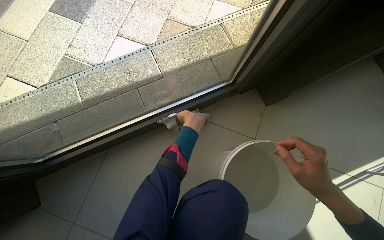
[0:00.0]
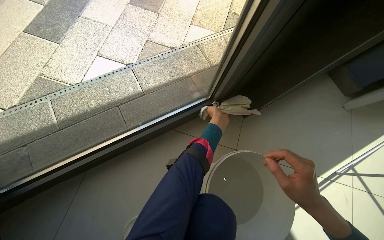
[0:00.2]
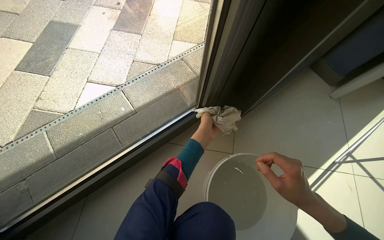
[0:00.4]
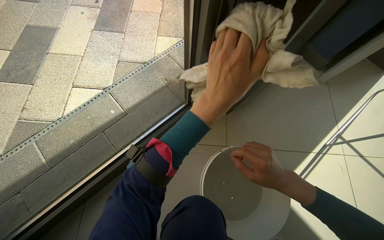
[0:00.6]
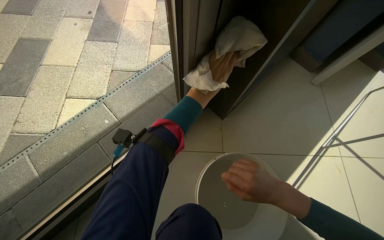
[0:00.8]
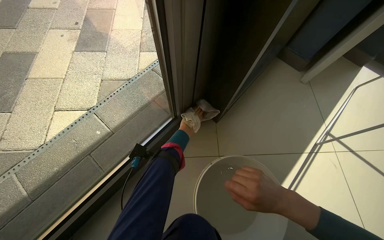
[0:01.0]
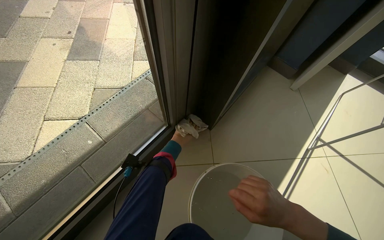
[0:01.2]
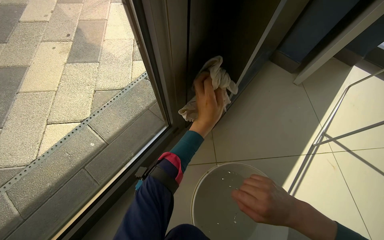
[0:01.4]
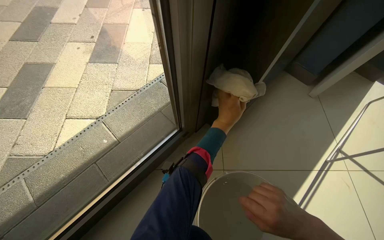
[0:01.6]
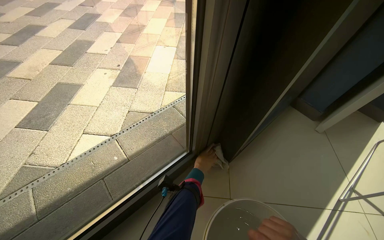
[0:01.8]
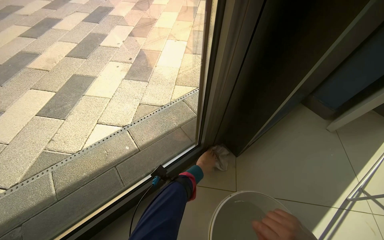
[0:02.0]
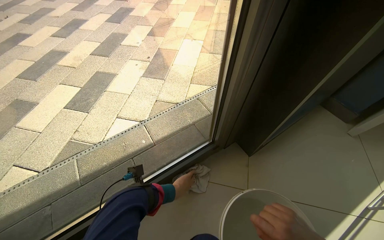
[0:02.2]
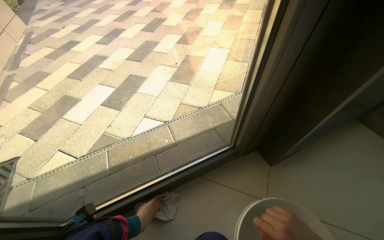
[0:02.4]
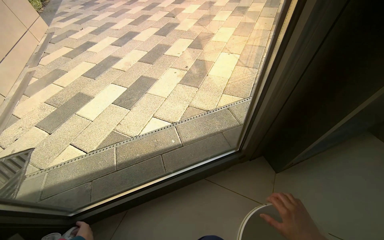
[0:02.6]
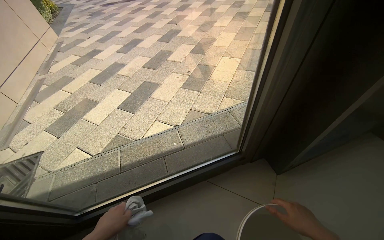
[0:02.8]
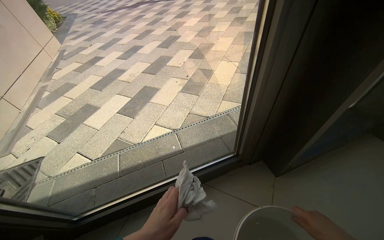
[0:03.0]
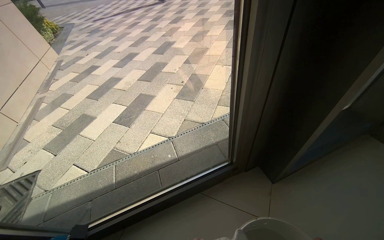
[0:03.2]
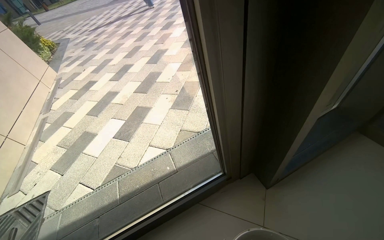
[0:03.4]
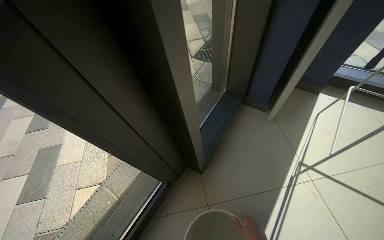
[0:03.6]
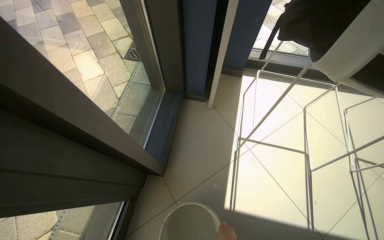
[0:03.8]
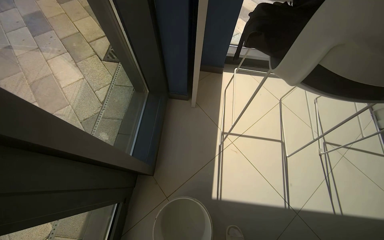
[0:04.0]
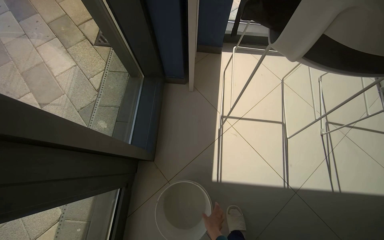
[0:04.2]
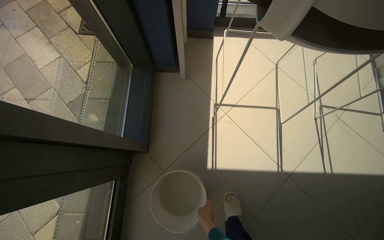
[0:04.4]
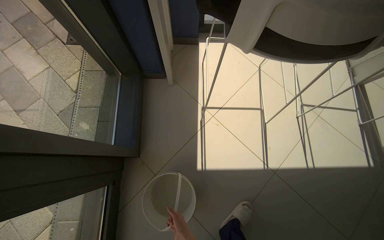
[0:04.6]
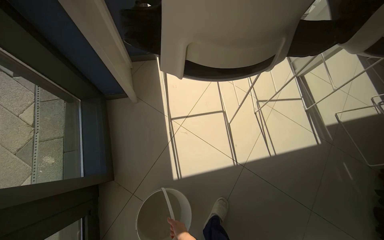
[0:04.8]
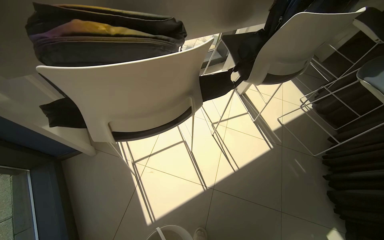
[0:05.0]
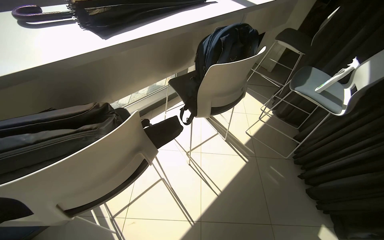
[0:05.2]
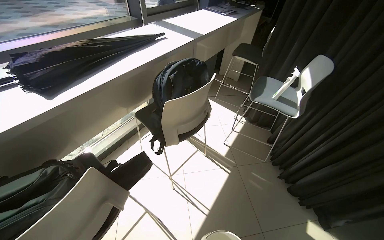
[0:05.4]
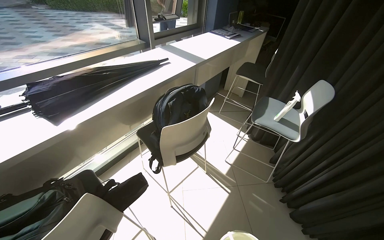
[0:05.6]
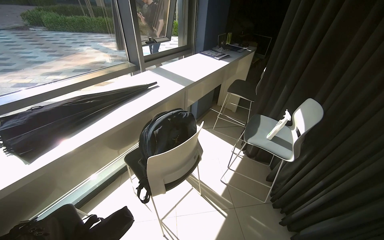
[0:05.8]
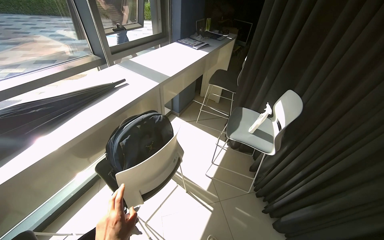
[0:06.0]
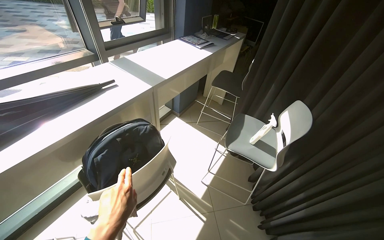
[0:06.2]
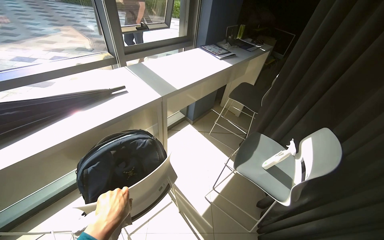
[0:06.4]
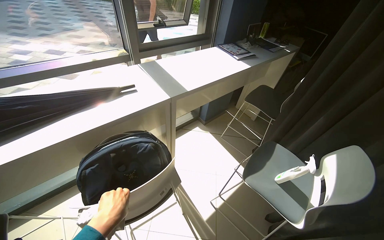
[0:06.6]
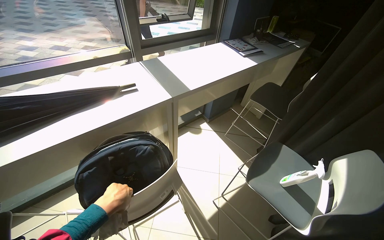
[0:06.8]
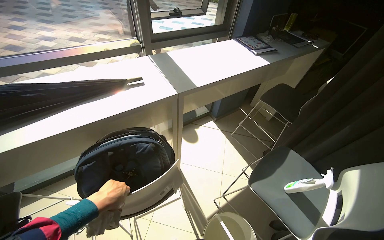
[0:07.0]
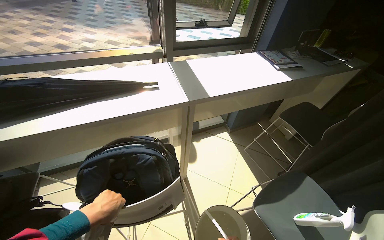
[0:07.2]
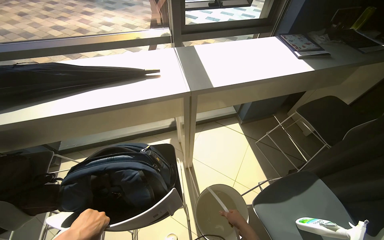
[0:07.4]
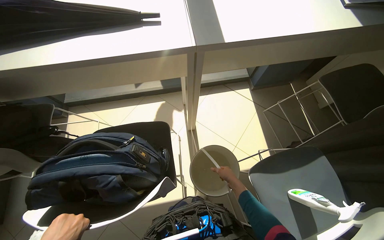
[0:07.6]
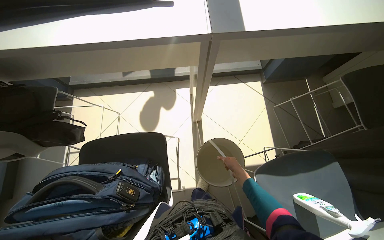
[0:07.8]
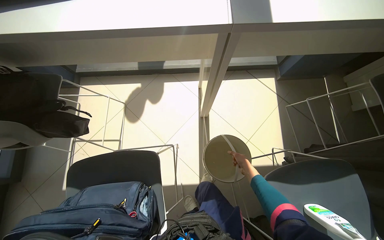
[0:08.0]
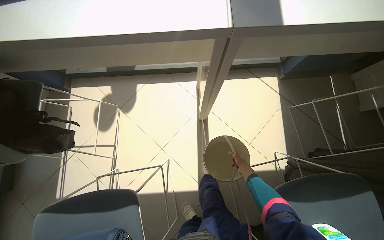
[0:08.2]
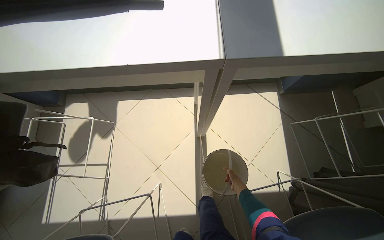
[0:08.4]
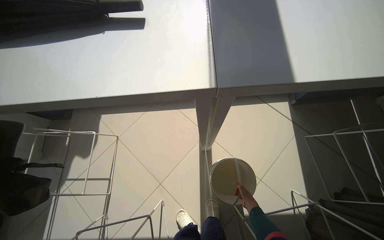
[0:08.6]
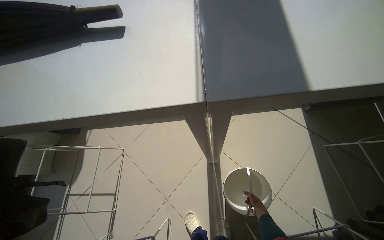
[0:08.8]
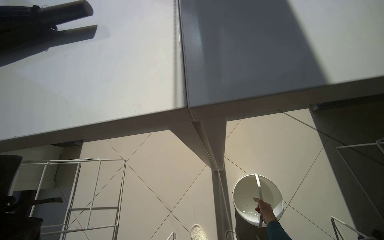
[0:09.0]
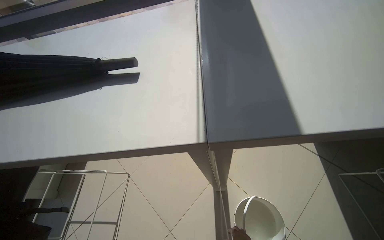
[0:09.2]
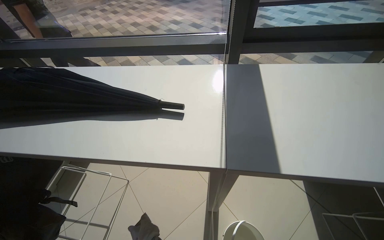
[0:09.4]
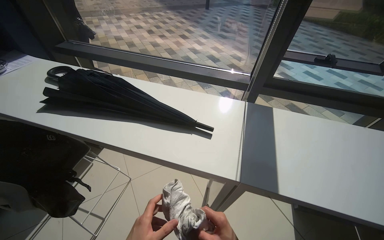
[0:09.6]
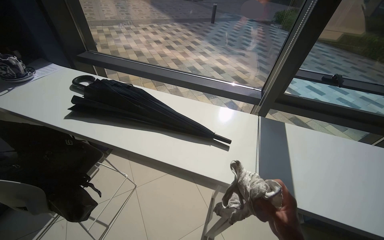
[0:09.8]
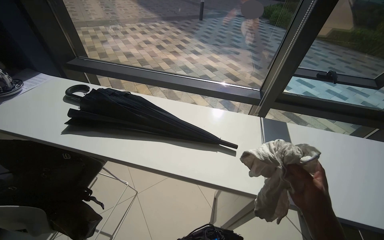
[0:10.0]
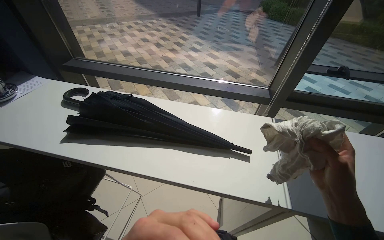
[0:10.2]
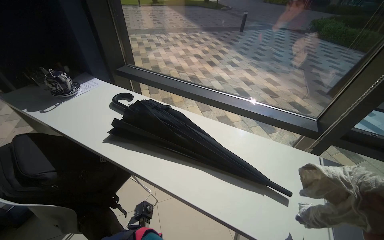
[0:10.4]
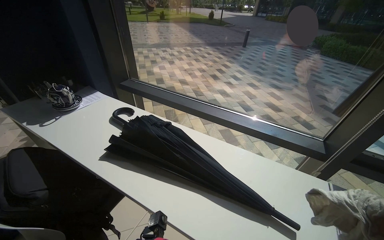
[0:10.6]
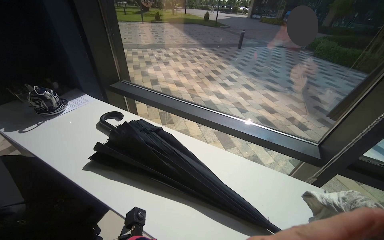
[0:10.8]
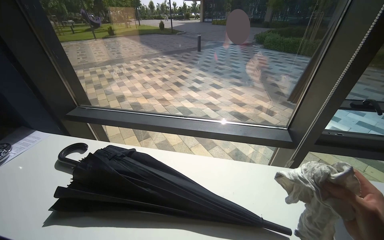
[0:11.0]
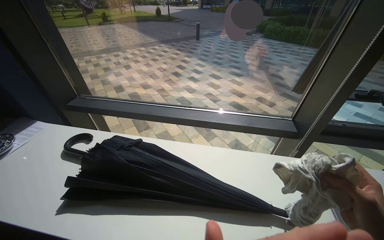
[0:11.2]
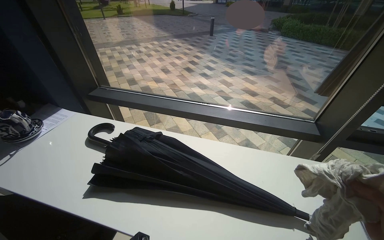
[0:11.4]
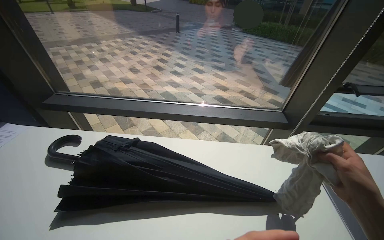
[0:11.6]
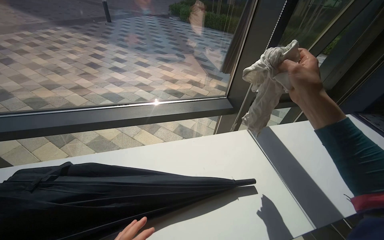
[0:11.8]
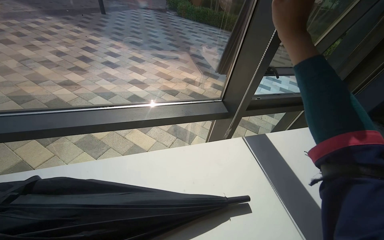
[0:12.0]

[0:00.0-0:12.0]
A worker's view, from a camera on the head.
Job: cleaning windows.
The whole recording: Cleaning window area. The worker picks up a spray bottle, adjusts the window blinds, sprays the window frames, and wipes them with a cloth.
0:00.0 to 0:01.6: The view tilts about 10 degrees upward.
0:01.6 to 0:03.0: The head turns to the left by roughly 25 degrees. The view tips upward by roughly 15 degrees.
0:03.0 to 0:04.4: The camera is carried some 50 cm. The wearer's head swings approximately 70 degrees to the right. The camera pitches downward, by approximately 20 degrees.
0:04.4 to 0:06.0: The wearer moves approximately 1 m. The head rotates some 60 degrees to the right. The camera pitches upward, by about 25 degrees.
0:06.0 to 0:07.6: The camera travels roughly 50 cm. The head turns to the left by about 50 degrees. The view tilts about 20 degrees downward.
0:07.6 to 0:09.0: The camera travels some 50 cm.
0:09.0 to 0:10.4: The camera is carried some 60 cm. The view tilts roughly 20 degrees upward. Everything in view rotates some 35 degrees clockwise.
0:10.4 to 0:12.0: The head turns to the right by about 45 degrees.

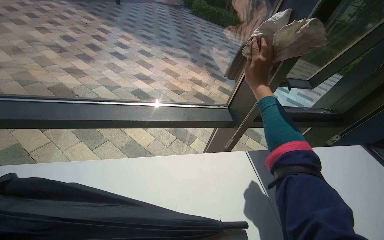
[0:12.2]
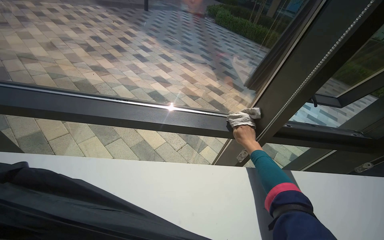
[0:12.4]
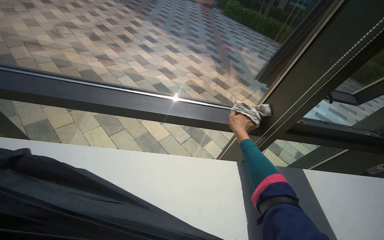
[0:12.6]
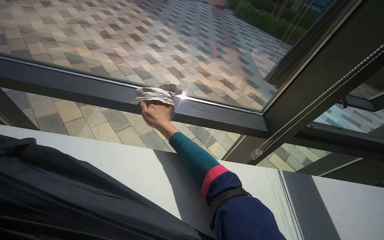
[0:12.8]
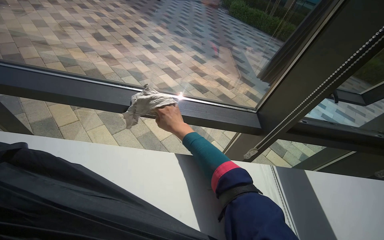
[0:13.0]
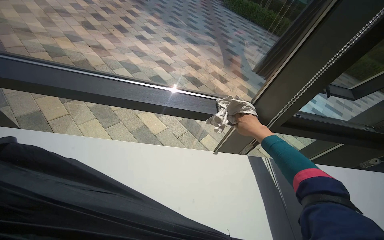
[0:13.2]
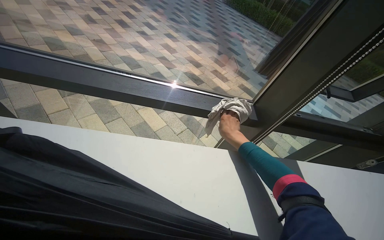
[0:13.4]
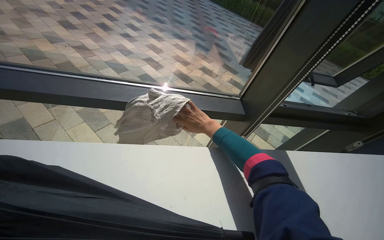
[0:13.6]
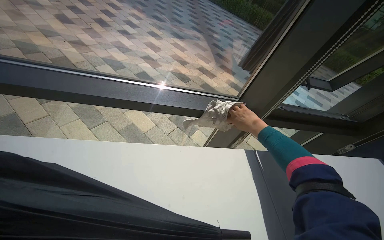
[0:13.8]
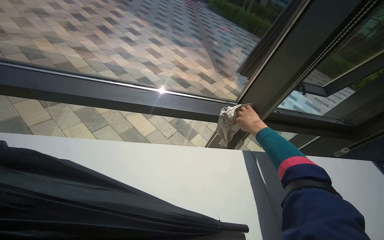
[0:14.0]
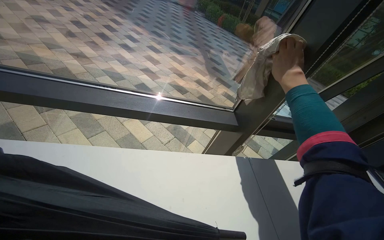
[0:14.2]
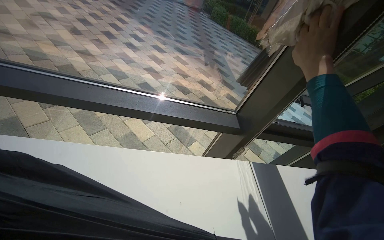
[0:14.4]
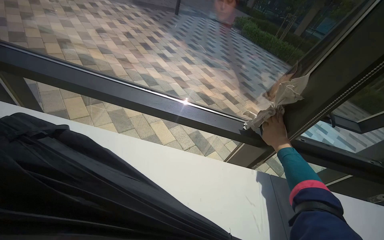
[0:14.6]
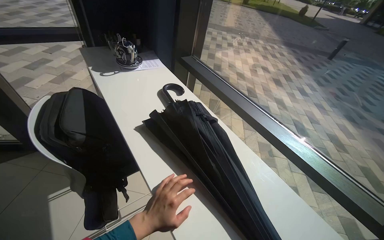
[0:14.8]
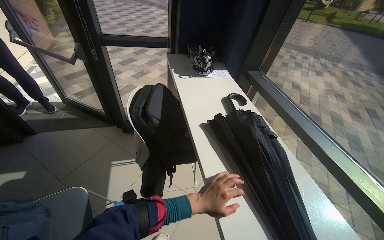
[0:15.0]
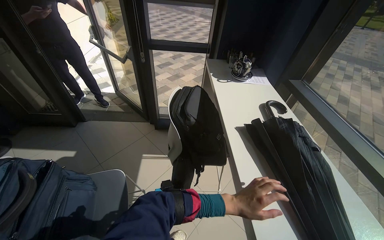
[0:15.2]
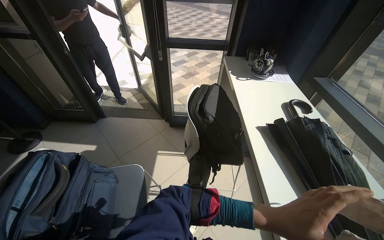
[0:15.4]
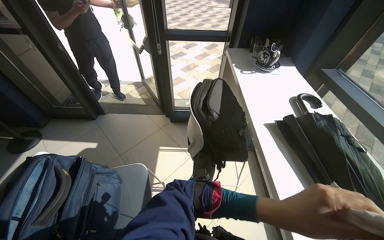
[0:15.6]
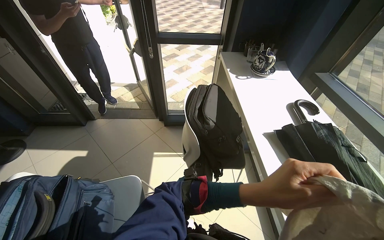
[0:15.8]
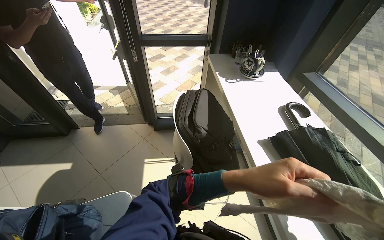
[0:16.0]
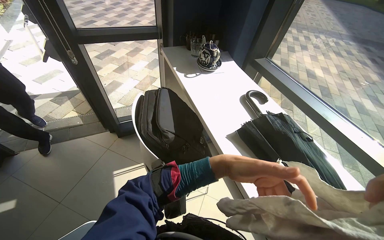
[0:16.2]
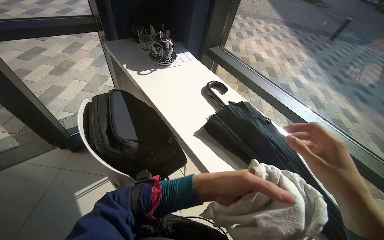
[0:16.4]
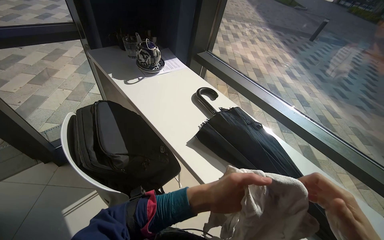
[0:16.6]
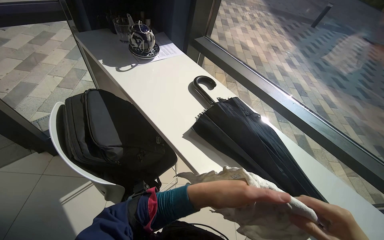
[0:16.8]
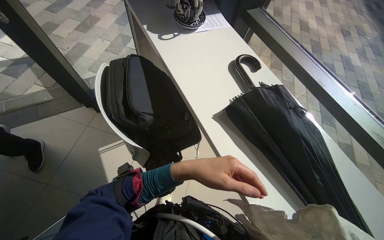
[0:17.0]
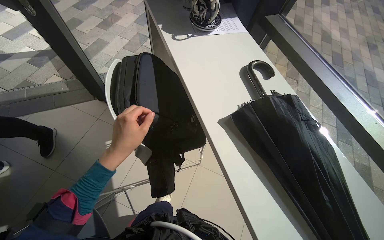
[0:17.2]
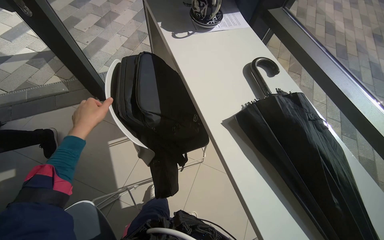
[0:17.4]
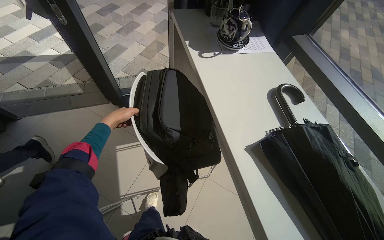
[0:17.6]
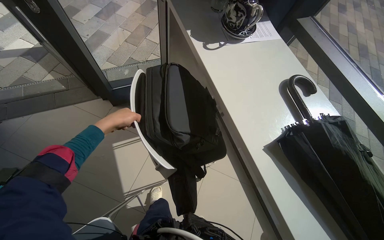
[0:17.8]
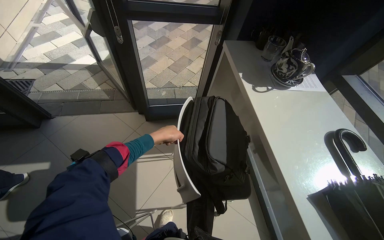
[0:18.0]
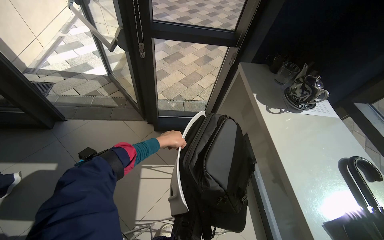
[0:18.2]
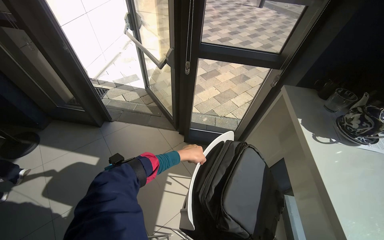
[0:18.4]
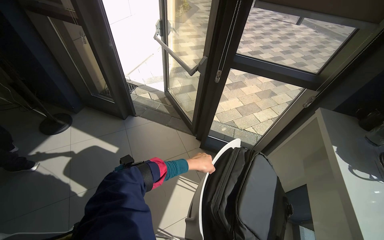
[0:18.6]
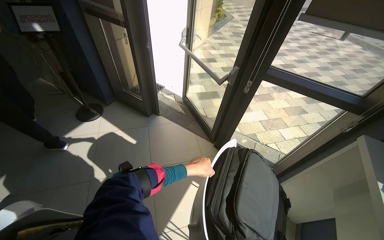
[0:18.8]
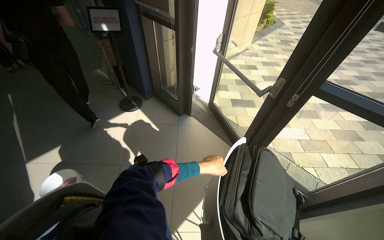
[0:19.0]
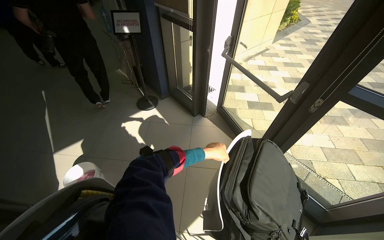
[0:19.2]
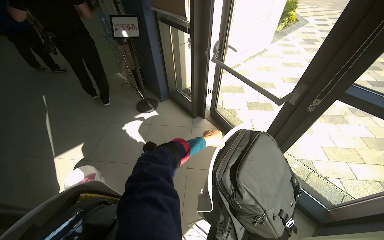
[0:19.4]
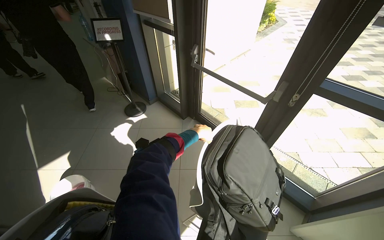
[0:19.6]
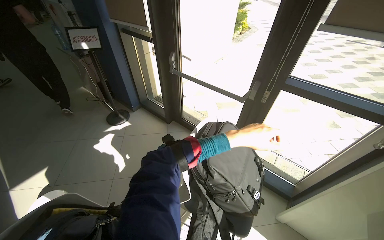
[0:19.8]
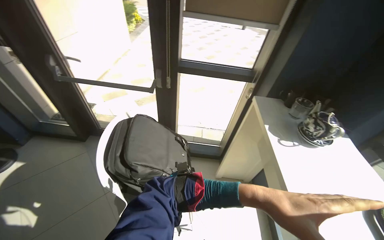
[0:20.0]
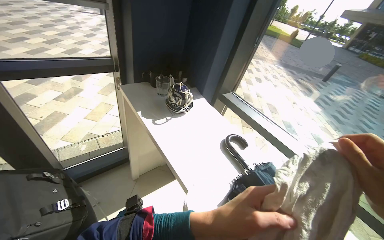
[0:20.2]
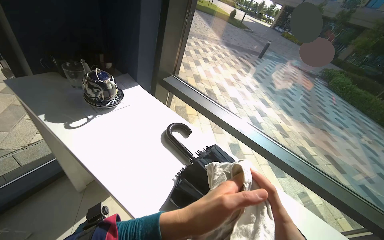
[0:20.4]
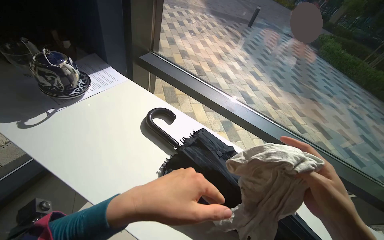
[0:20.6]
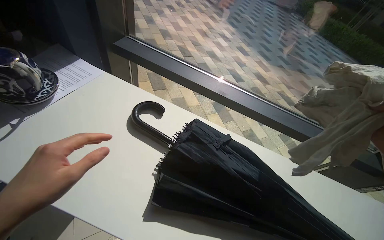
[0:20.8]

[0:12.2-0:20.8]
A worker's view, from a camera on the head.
Job: cleaning windows.
The whole recording: Cleaning window area. The worker picks up a spray bottle, adjusts the window blinds, sprays the window frames, and wipes them with a cloth.
0:12.2 to 0:13.6: The right hand swings left and right, roughly 30 cm each way, with 2 reversals.
0:13.6 to 0:15.0: The wearer moves about 40 cm. The wearer looks some 80 degrees further to the left. The wearer looks some 20 degrees further upward.
0:15.0 to 0:16.6: The head turns to the right by about 30 degrees.
0:16.6 to 0:18.0: The wearer looks about 35 degrees further to the left.
0:18.0 to 0:19.4: The wearer's head swings some 60 degrees to the left. The view tips upward by about 15 degrees.
0:19.4 to 0:20.8: The head travels approximately 60 cm. The wearer looks some 115 degrees further to the right. The view tips downward by approximately 25 degrees.
